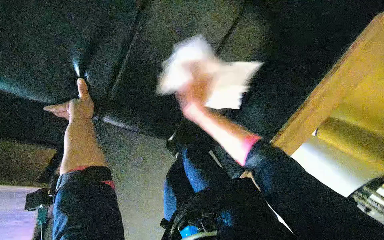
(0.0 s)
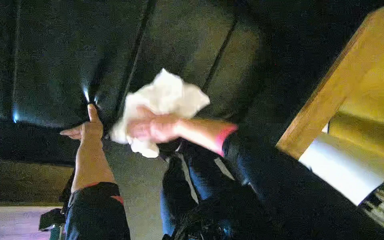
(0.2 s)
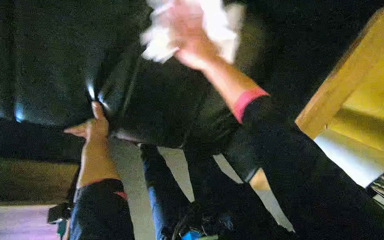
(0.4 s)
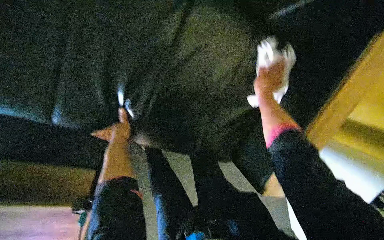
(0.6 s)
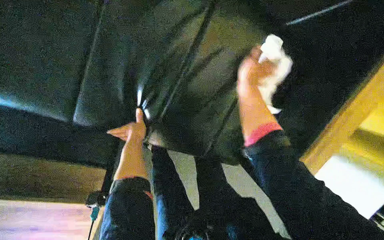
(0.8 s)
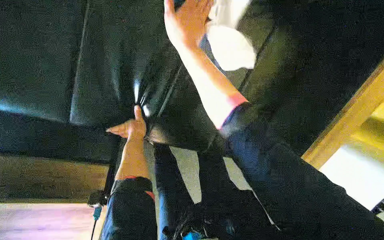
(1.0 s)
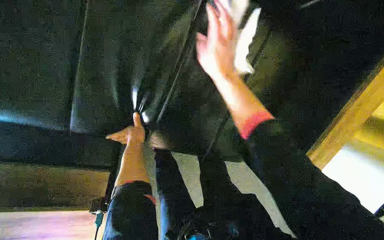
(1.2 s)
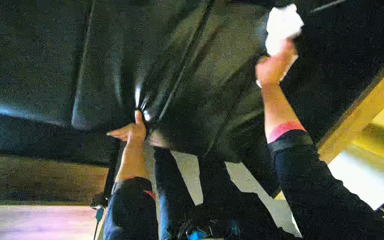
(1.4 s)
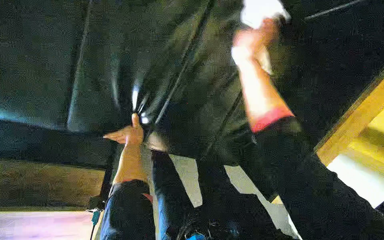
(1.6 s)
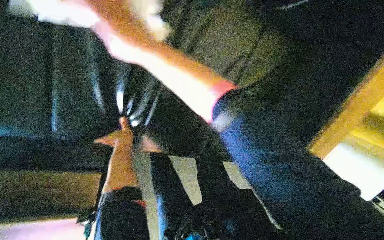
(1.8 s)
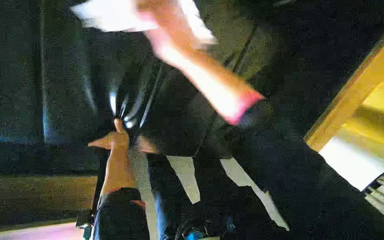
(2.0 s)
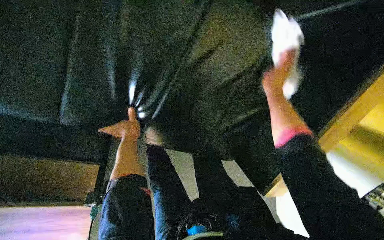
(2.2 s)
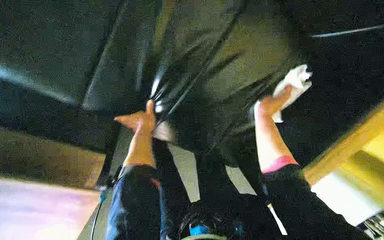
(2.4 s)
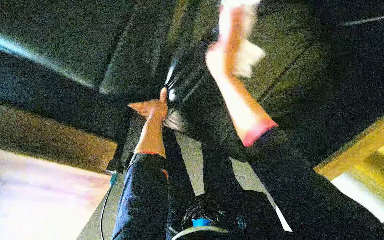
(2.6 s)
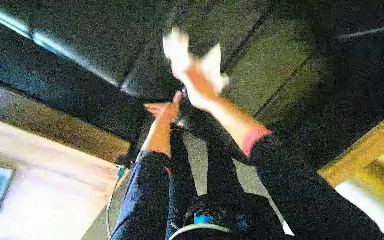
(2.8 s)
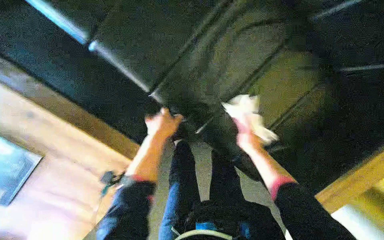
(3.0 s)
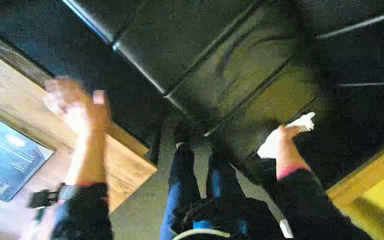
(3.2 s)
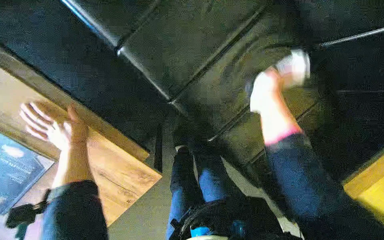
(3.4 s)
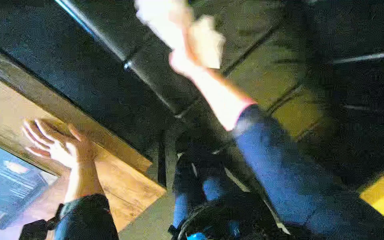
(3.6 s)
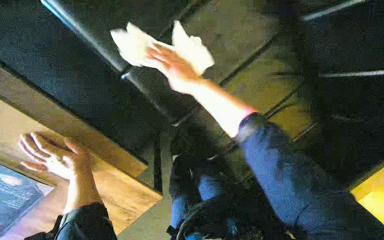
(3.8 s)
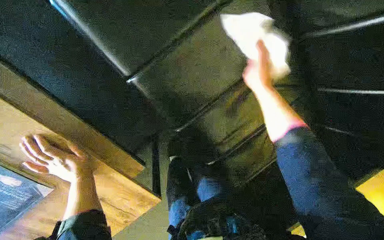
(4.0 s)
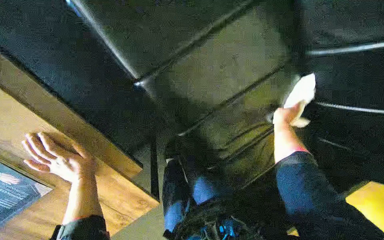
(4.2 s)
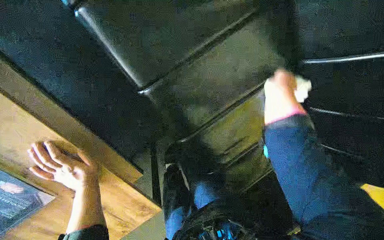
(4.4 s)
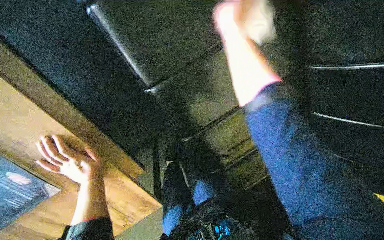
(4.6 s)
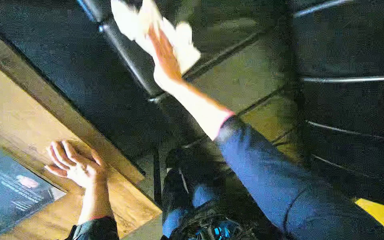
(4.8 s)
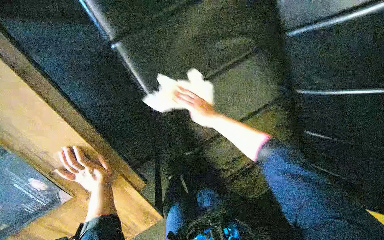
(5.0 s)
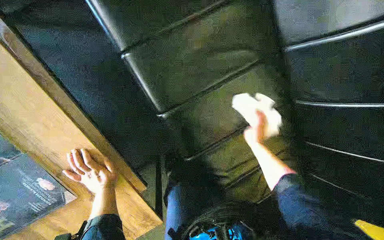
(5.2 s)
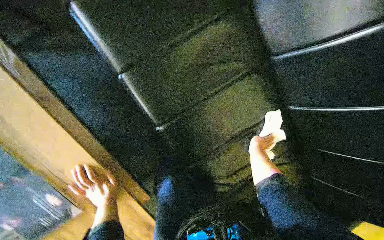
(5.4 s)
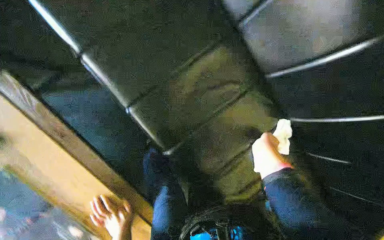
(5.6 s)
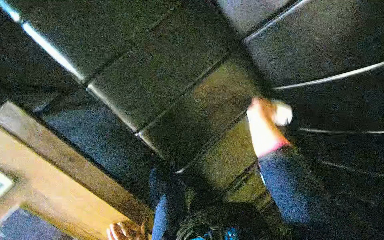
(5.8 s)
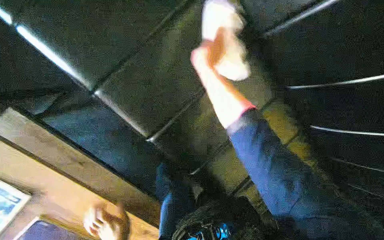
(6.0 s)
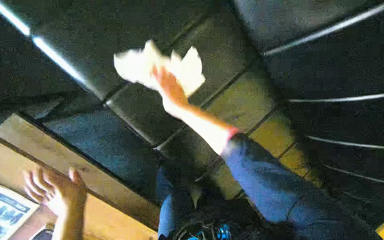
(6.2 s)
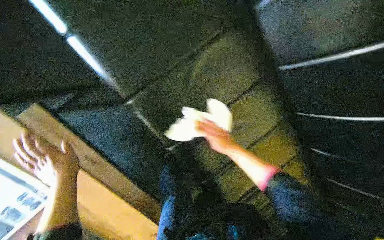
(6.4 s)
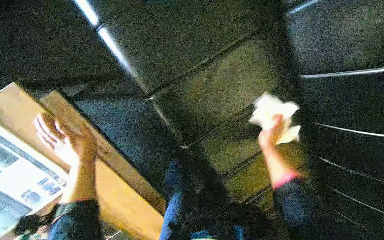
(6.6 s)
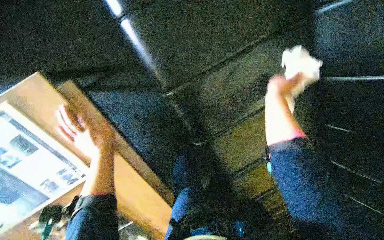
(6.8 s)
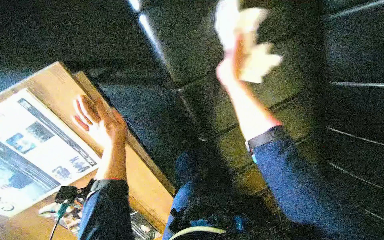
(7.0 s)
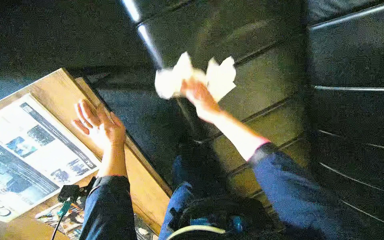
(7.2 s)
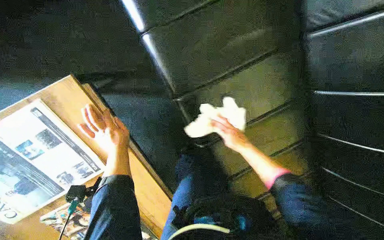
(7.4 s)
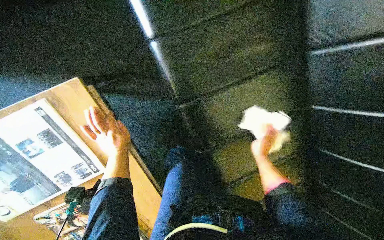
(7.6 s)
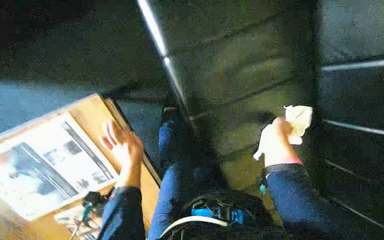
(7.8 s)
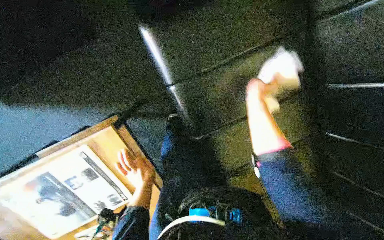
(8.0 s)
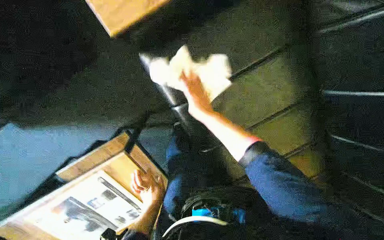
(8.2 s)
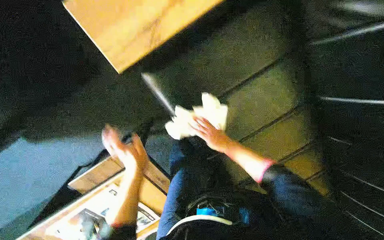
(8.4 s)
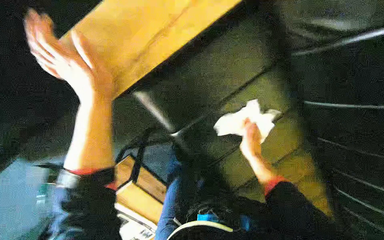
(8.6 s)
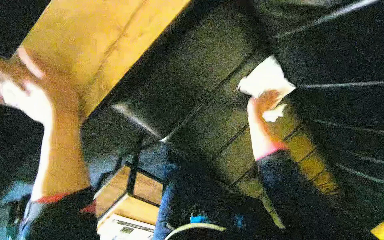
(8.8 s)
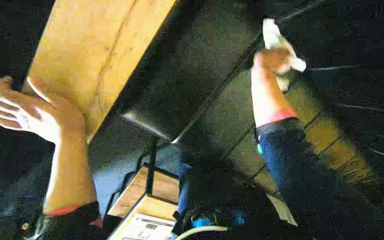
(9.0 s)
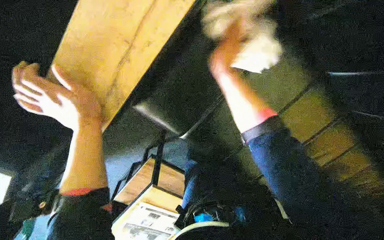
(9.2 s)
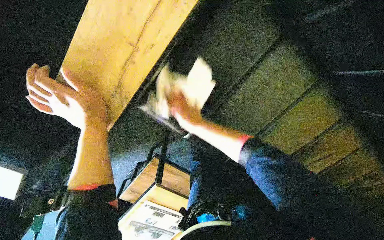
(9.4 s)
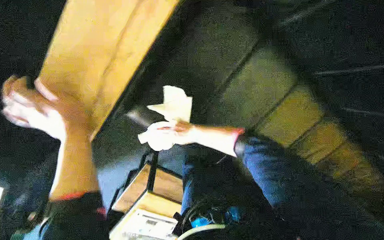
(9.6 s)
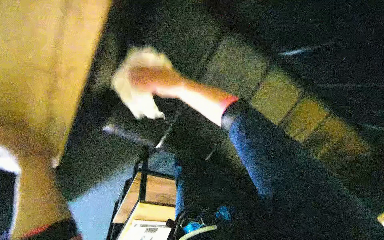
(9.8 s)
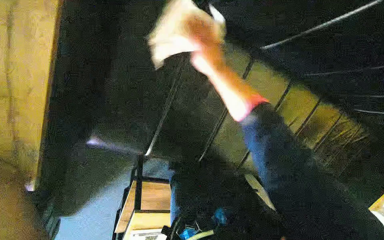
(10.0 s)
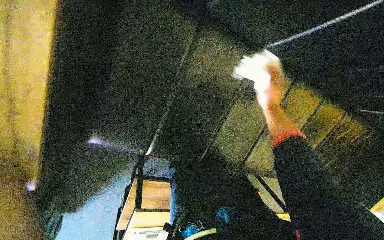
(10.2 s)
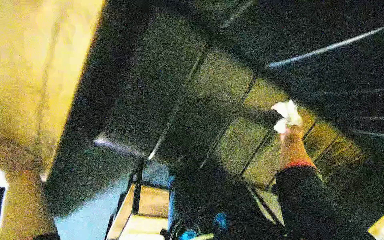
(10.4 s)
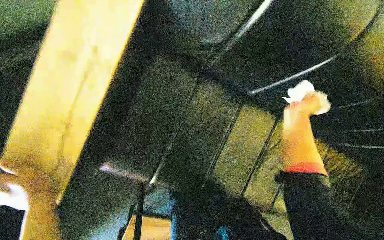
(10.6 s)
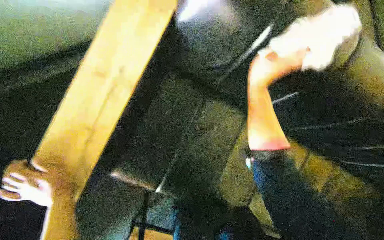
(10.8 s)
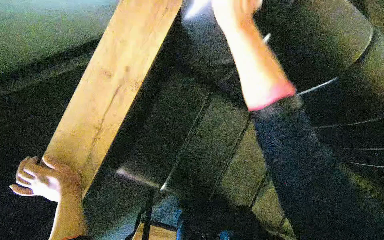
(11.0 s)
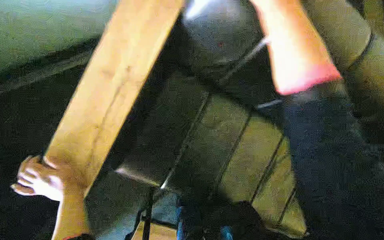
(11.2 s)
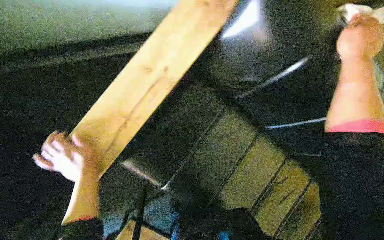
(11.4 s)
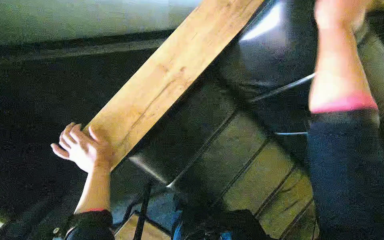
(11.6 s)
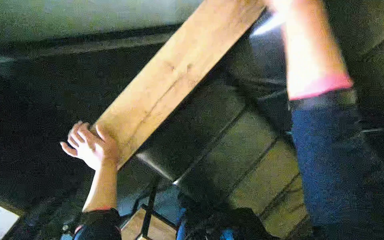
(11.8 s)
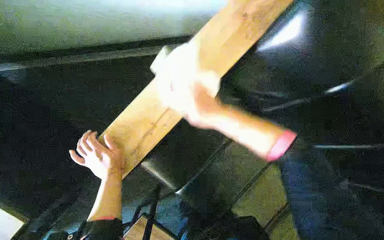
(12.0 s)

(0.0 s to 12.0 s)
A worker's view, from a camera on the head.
Job: wiping surfaces.
The whole recording: Wiping office surfaces. The worker wipes various surfaces in the office, including a water dispenser, printer, desk, plant pot, wooden table, and couch.
1.6 s - 3.0 s: The left hand heads nearer to the camera, covering some 25 cm. Meanwhile the right hand moves up and down the picture over some 35 cm, changing direction 2 times.
3.0 s - 4.4 s: The right hand goes up and down the picture, approximately 30 cm each way, reversing 2 times, while the left hand heads to the left, covering roughly 30 cm.
7.6 s - 9.0 s: The left hand heads nearer to the camera, covering some 30 cm, and reaches approximately 10 cm down the picture, then returns; the right hand goes left and right, approximately 40 cm each way, reversing 2 times.
9.0 s - 10.4 s: The right hand moves down the picture and to the right, approximately 40 cm.
10.4 s - 12.0 s: The wearer looks some 15 degrees further upward.

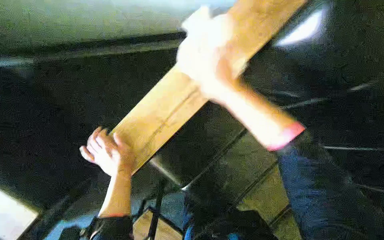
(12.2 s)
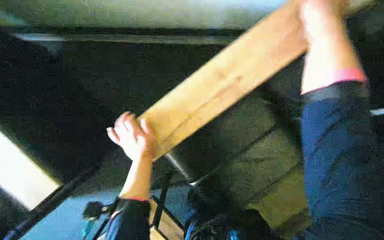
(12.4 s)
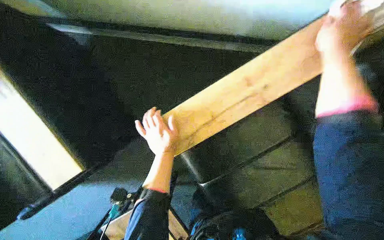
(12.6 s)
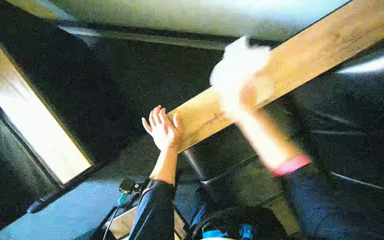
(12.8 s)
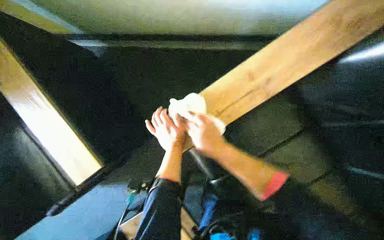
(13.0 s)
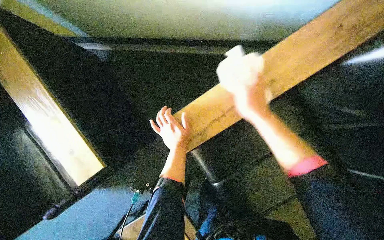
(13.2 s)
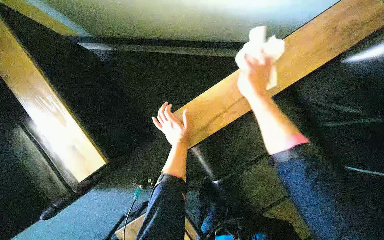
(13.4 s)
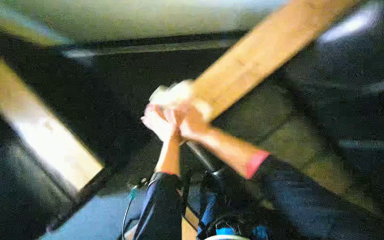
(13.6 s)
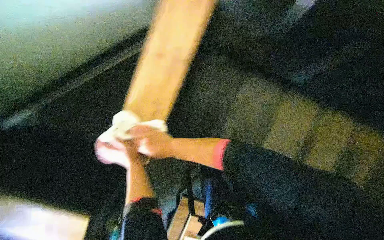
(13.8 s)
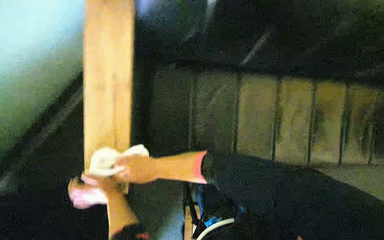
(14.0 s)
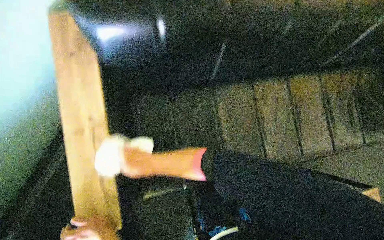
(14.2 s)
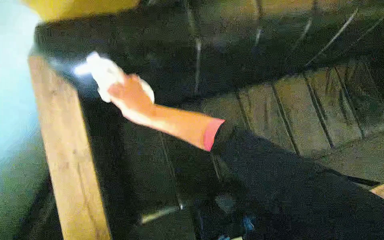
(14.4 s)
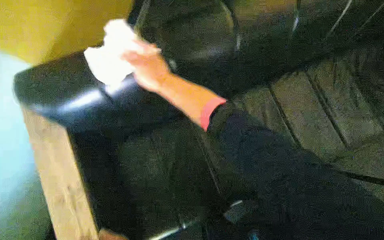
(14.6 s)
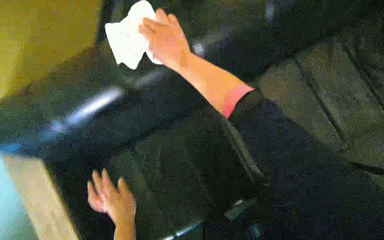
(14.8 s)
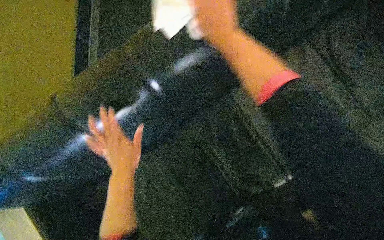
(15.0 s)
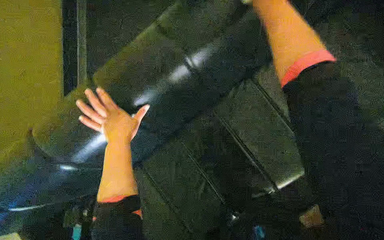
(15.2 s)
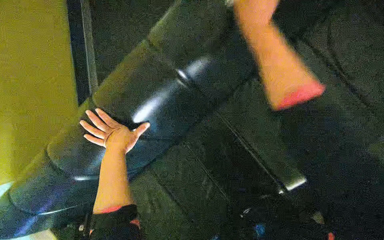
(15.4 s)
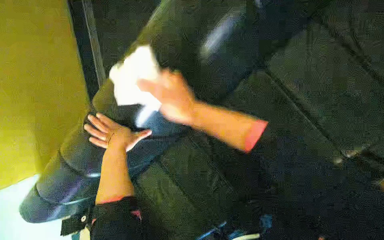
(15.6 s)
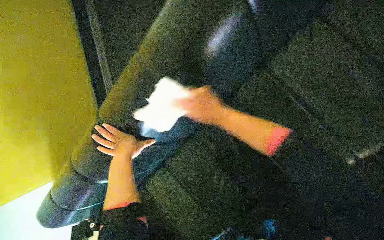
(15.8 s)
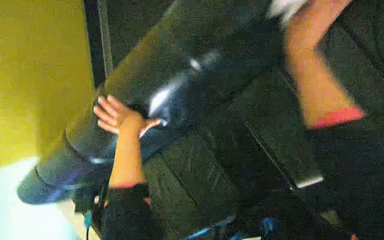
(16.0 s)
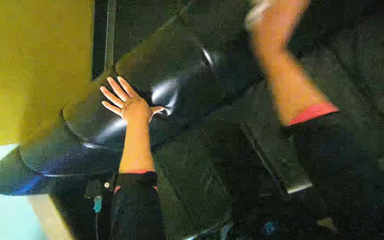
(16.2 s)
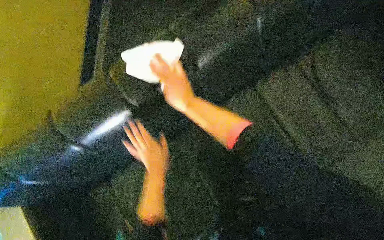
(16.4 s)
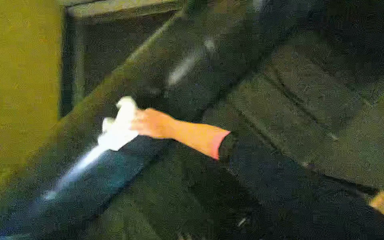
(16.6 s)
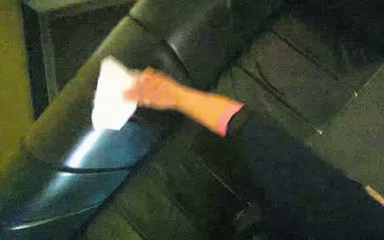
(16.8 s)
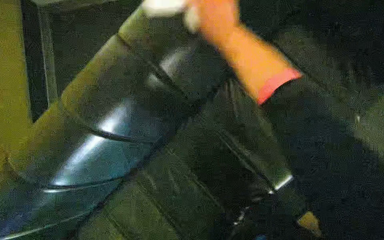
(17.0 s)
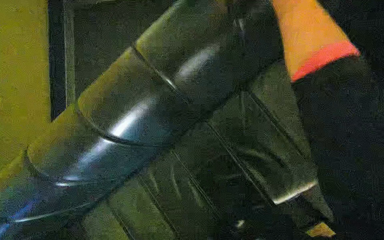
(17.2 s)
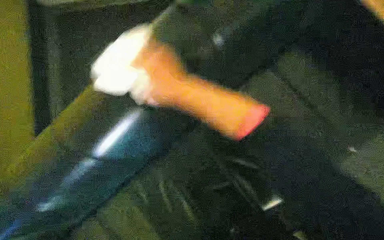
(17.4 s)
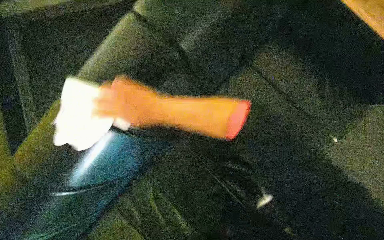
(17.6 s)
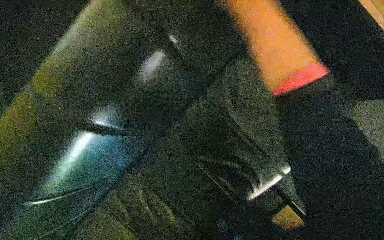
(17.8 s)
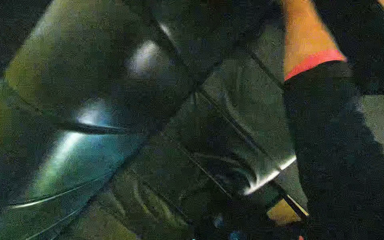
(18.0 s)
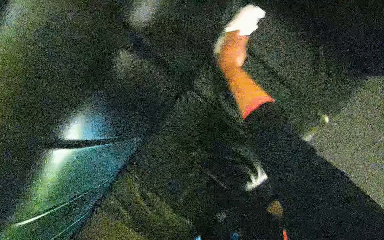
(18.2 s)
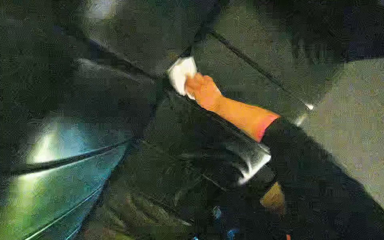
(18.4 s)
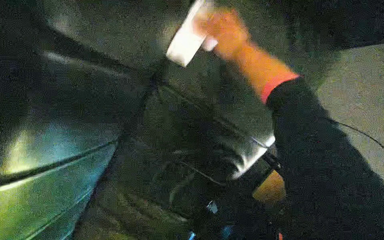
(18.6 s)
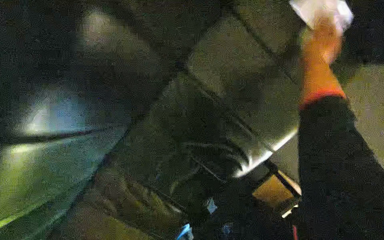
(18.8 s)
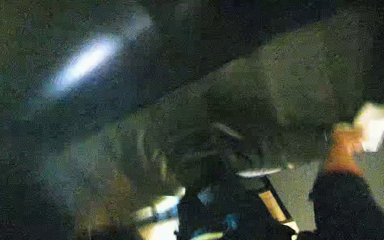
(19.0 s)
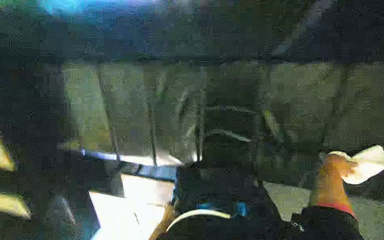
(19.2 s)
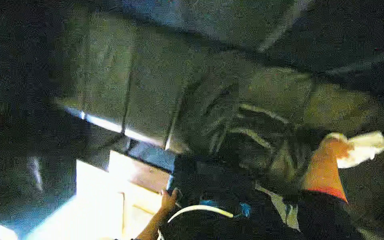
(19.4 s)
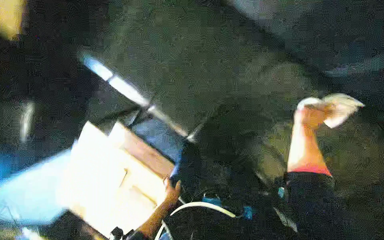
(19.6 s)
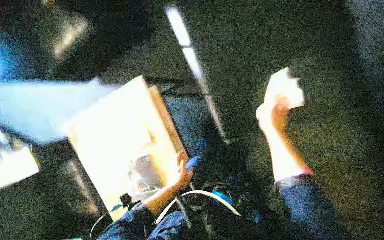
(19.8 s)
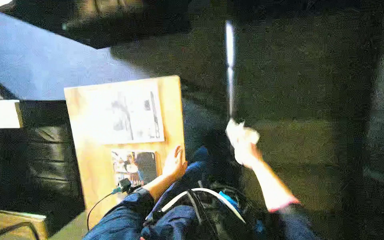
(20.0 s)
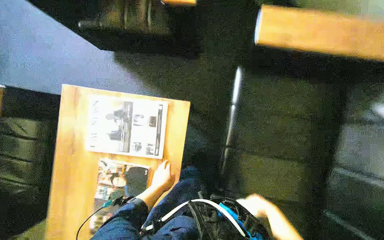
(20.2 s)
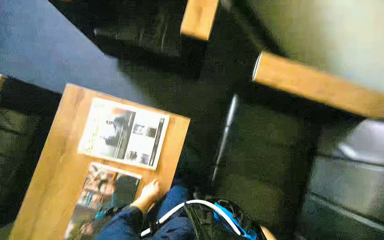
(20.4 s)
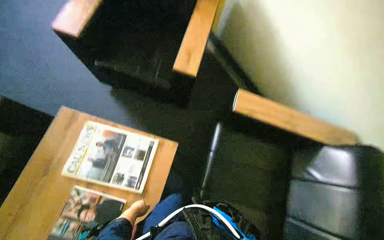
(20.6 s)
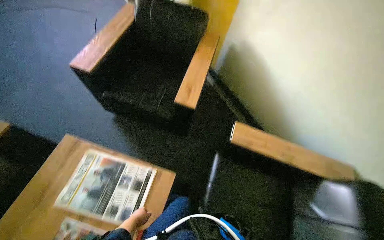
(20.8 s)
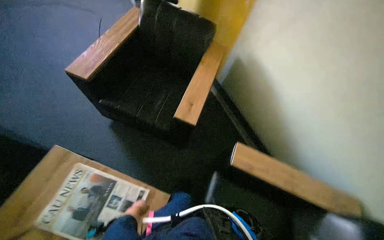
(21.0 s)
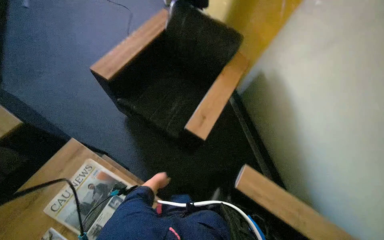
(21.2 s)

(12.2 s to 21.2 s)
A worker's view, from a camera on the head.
Job: wiping surfaces.
The whole recording: Wiping office surfaces. The worker wipes various surfaces in the office, including a water dispenser, printer, desk, plant pot, wooden table, and couch.
13.8 s - 15.2 s: The right hand travels up the picture, to the right and nearer to the camera by roughly 50 cm.
15.2 s - 16.6 s: The right hand goes up and down the picture, some 25 cm each way, reversing 2 times.
16.6 s - 18.2 s: The right hand swings up and down the picture, roughly 30 cm each way, with 2 reversals.
18.2 s - 19.8 s: The right hand travels down the picture, to the right and farther from the camera by some 25 cm.
